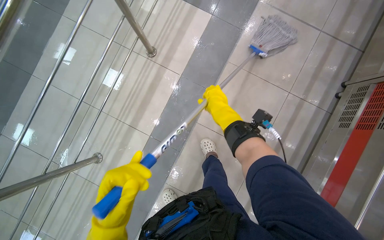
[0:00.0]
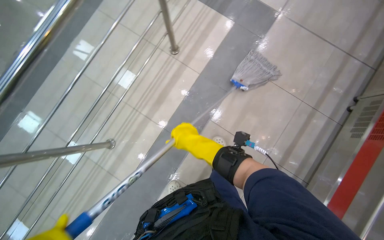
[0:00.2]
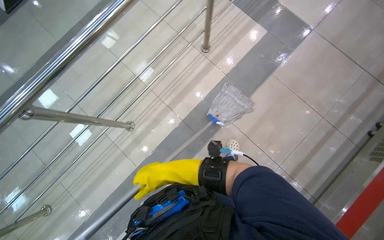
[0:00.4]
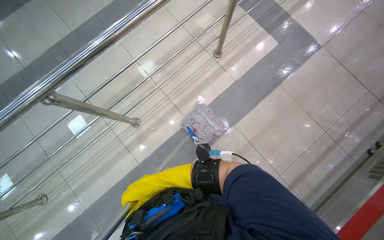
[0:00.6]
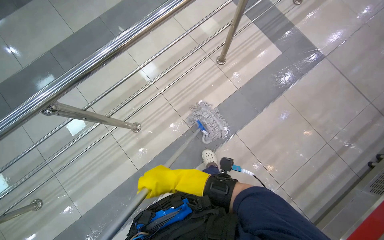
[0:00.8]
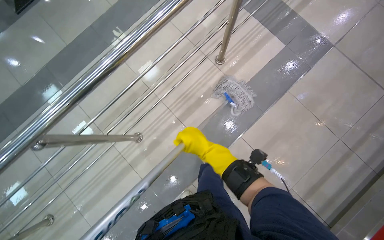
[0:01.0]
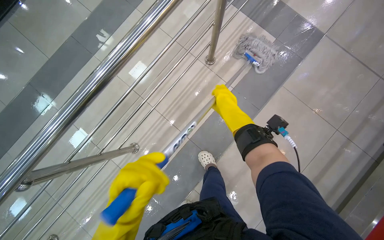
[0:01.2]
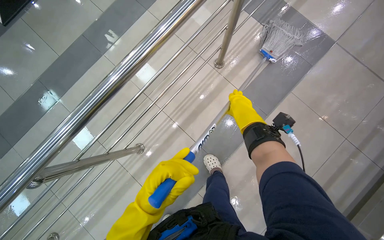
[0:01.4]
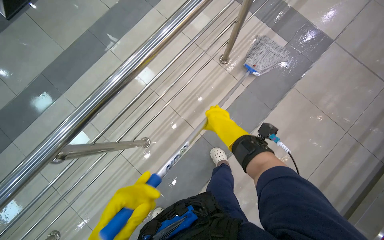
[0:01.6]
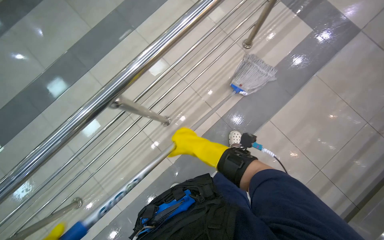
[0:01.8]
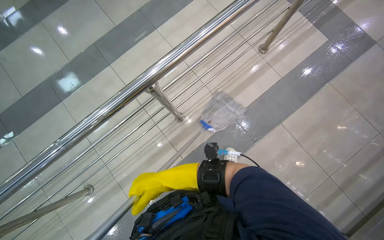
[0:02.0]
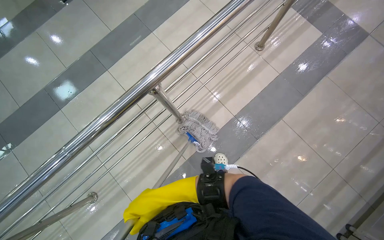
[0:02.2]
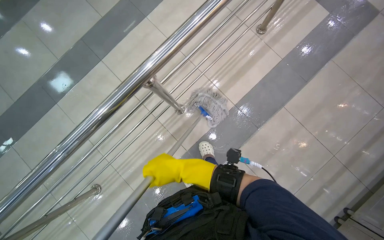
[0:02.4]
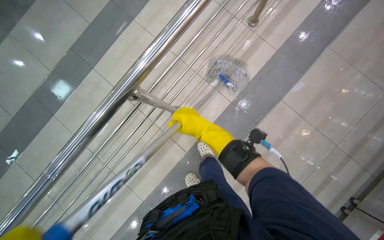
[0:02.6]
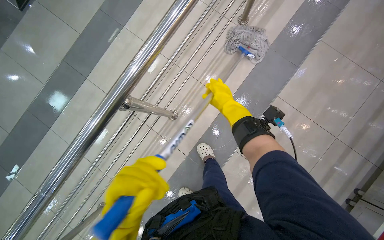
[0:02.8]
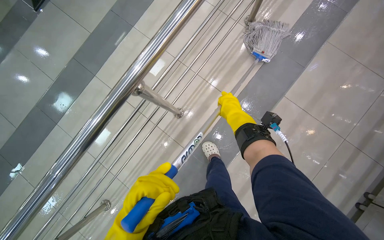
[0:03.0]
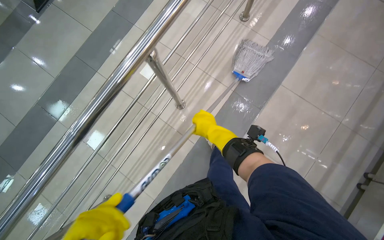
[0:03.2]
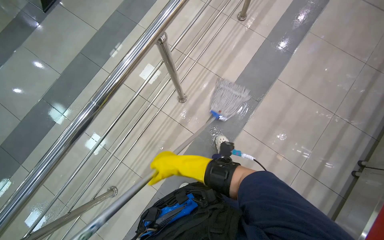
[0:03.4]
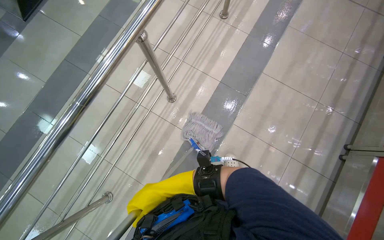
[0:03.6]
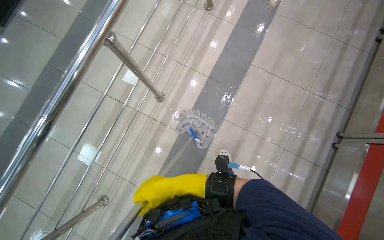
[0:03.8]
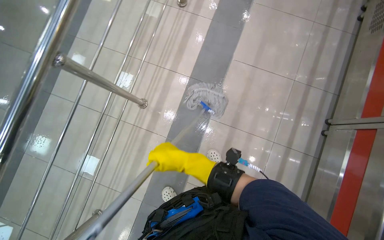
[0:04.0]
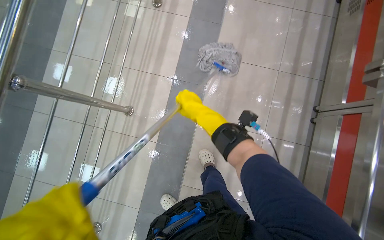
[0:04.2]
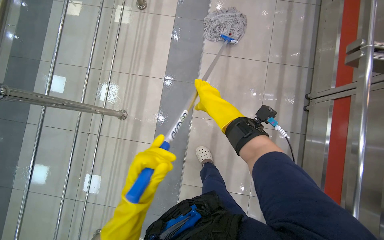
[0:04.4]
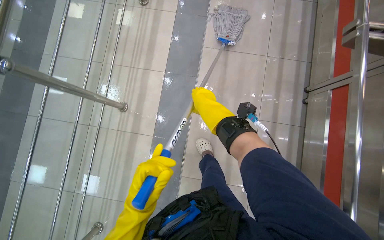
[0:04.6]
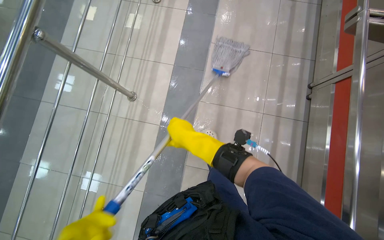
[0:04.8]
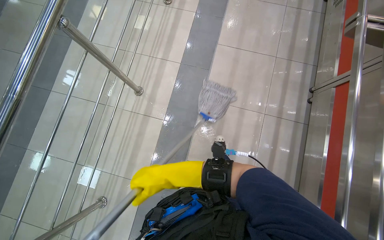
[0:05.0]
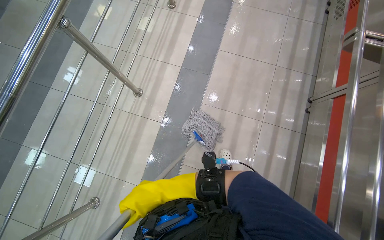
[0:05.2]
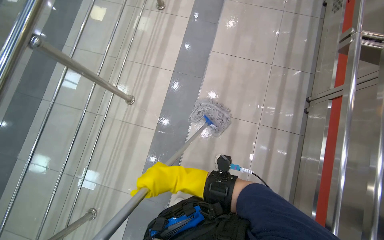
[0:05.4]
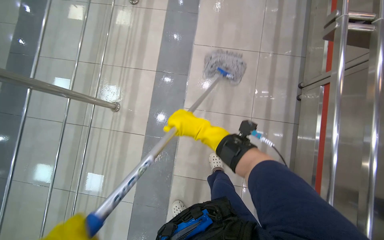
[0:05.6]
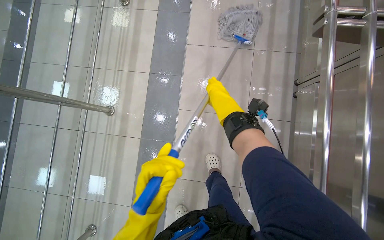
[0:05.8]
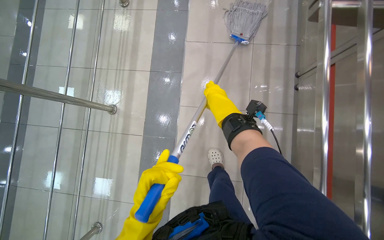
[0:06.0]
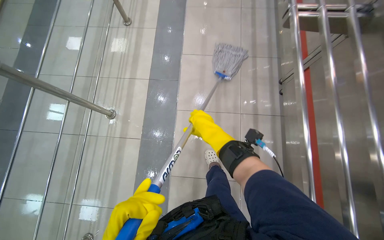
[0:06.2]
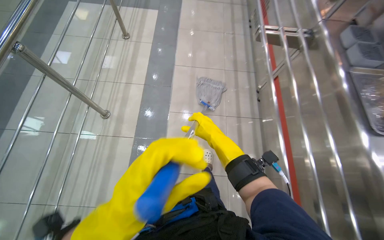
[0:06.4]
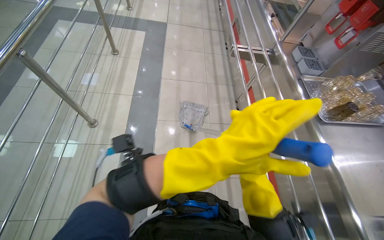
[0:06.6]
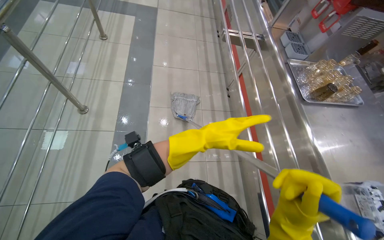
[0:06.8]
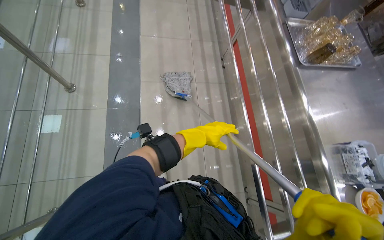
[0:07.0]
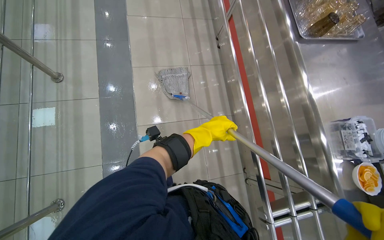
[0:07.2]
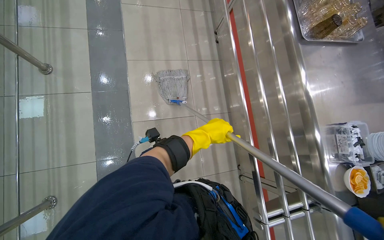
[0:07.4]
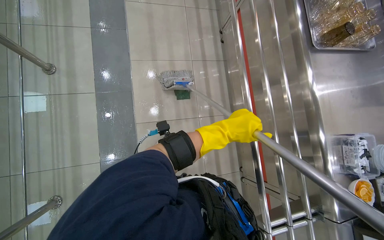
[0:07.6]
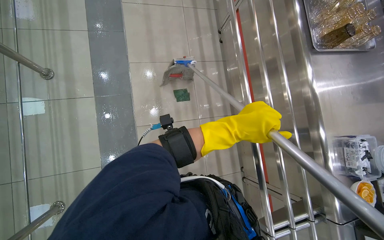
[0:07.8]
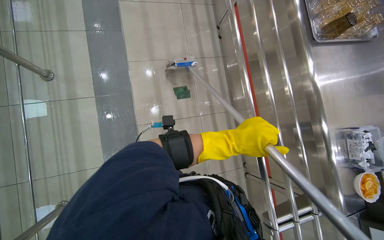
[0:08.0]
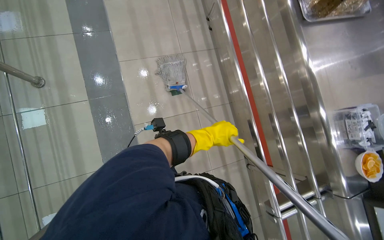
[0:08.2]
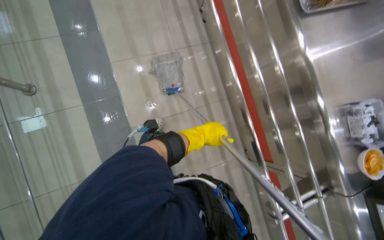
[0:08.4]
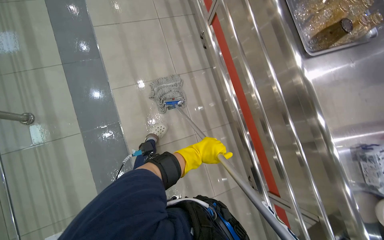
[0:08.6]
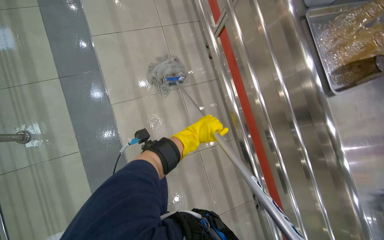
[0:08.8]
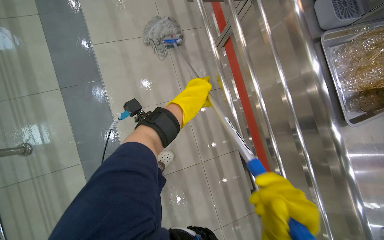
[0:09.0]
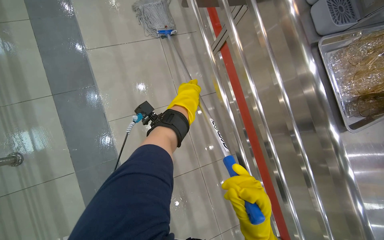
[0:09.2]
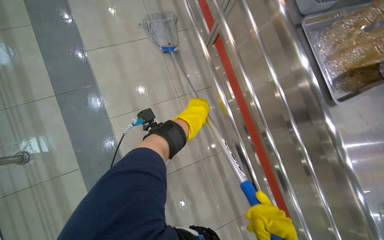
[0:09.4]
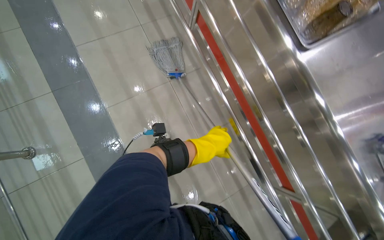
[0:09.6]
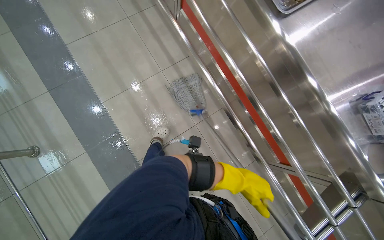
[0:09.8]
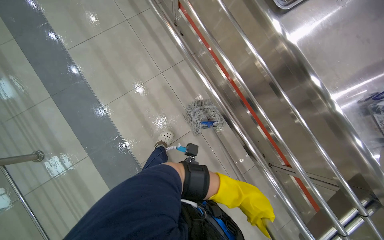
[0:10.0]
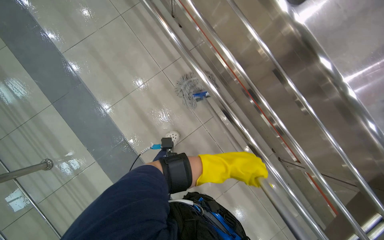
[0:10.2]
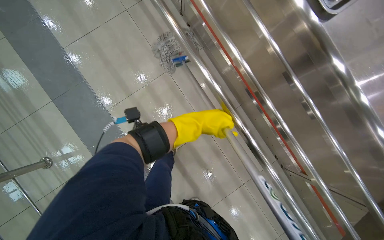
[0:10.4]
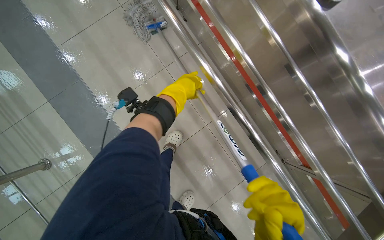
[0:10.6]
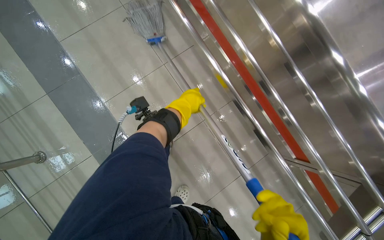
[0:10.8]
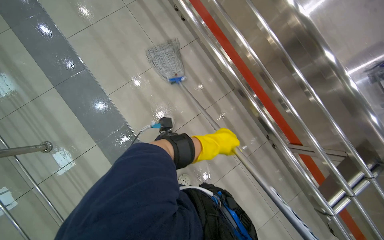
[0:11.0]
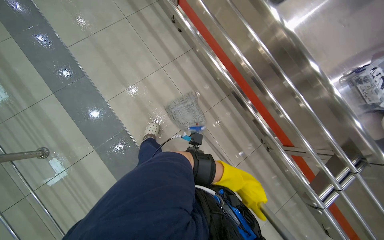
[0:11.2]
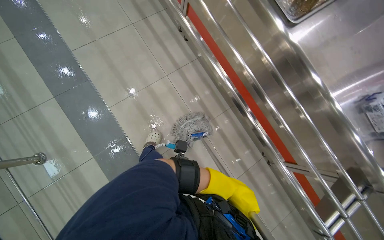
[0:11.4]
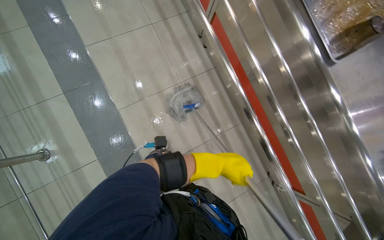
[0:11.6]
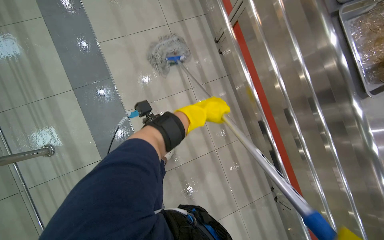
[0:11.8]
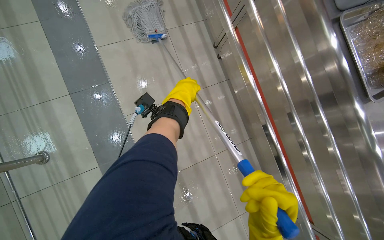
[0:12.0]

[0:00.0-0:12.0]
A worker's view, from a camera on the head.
Job: mopping floor.
The whole recording: Mopping cafeteria floor. The worker mops the tiled floor of the cafeteria with a string mop.
0.0 to 1.6 s: The camera travels to the left, roughly 50 cm.
1.6 to 3.0 s: The right hand moves approximately 50 cm down the picture and comes back.
3.0 to 4.4 s: The wearer's head swings some 35 degrees to the right.
4.4 to 6.0 s: The right hand reaches some 30 cm down the picture, then returns.
6.0 to 7.6 s: The view swings roughly 20 degrees to the right.
7.6 to 9.0 s: The camera travels about 50 cm.
9.0 to 10.4 s: The left hand moves approximately 60 cm down the picture and comes back.
10.4 to 12.0 s: The left hand swings up and down the picture, approximately 35 cm each way, with 2 reversals.

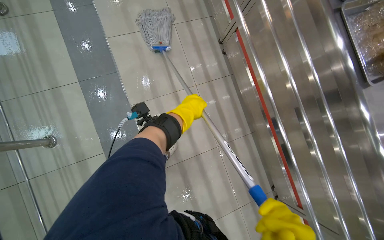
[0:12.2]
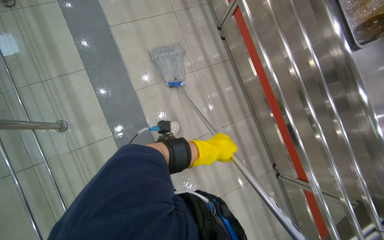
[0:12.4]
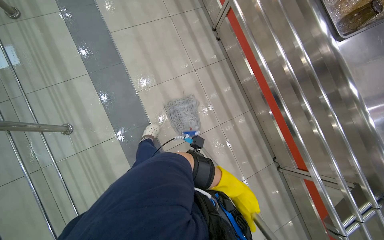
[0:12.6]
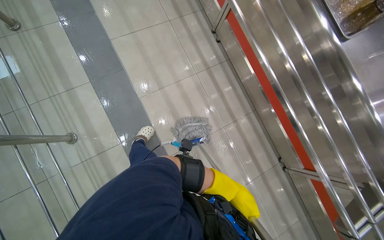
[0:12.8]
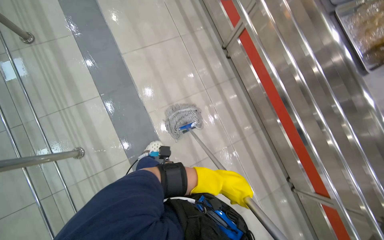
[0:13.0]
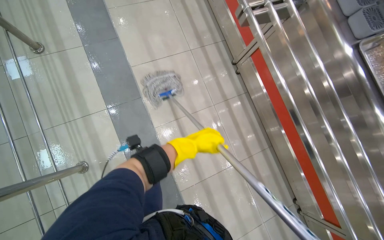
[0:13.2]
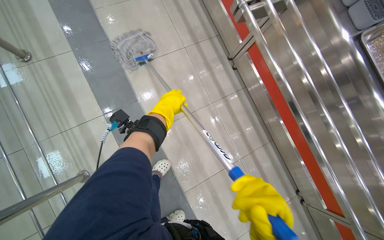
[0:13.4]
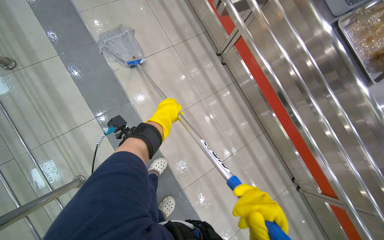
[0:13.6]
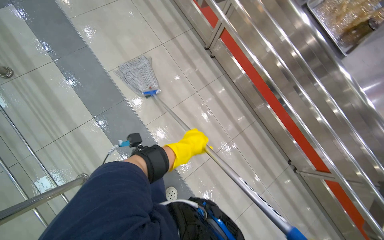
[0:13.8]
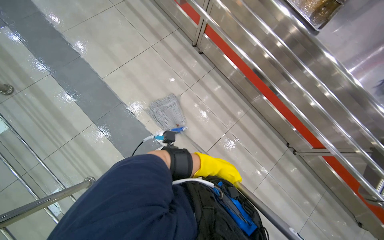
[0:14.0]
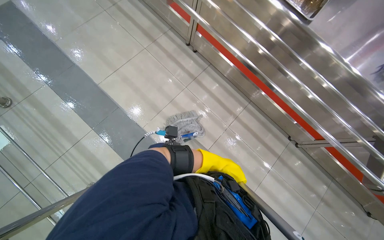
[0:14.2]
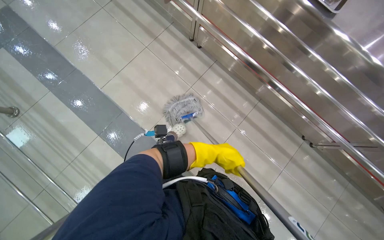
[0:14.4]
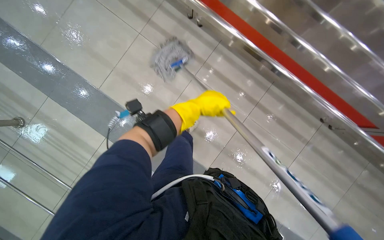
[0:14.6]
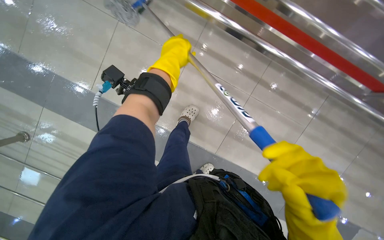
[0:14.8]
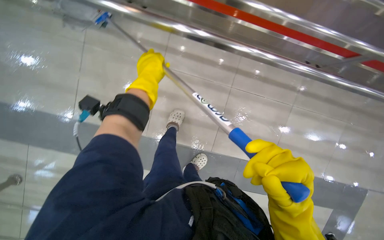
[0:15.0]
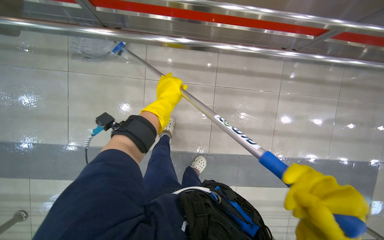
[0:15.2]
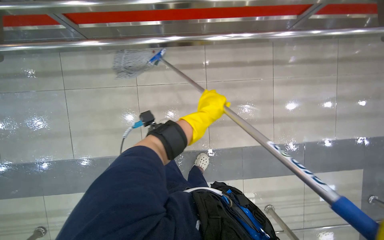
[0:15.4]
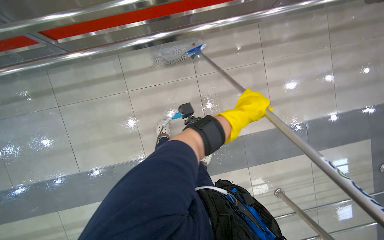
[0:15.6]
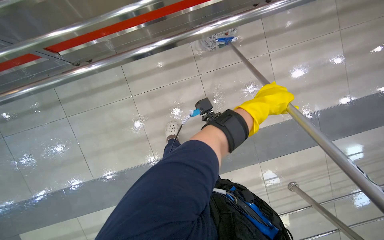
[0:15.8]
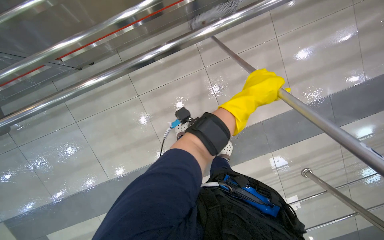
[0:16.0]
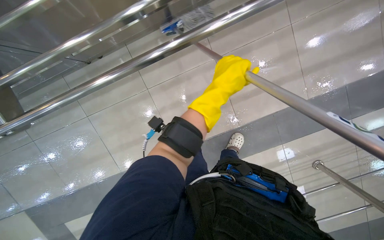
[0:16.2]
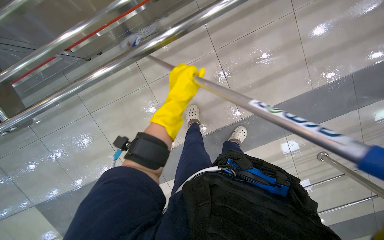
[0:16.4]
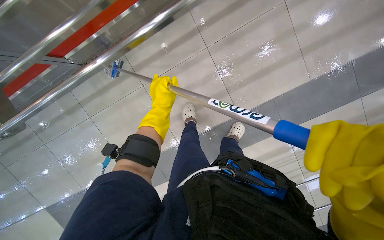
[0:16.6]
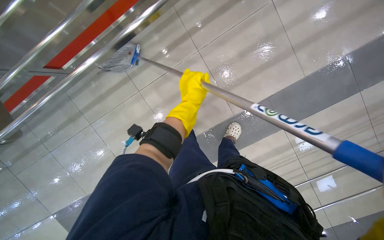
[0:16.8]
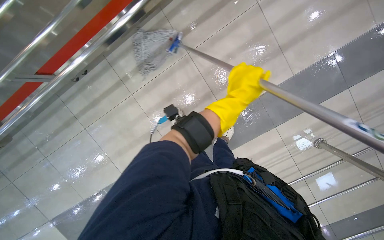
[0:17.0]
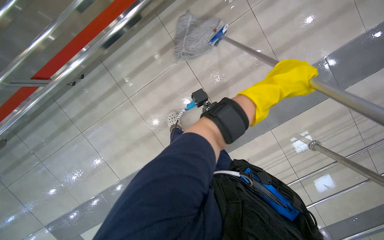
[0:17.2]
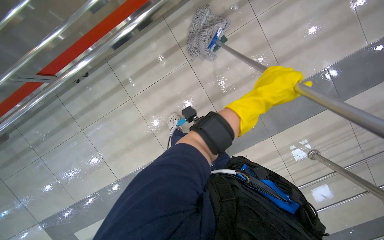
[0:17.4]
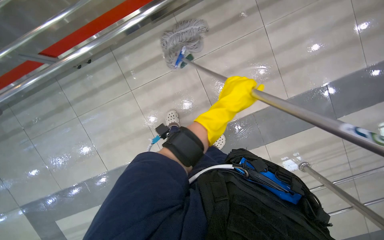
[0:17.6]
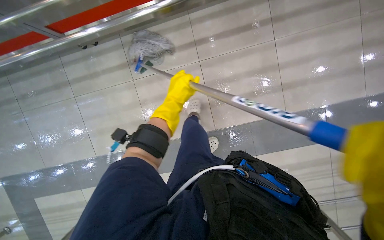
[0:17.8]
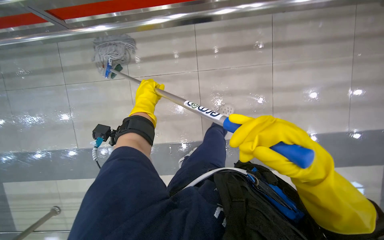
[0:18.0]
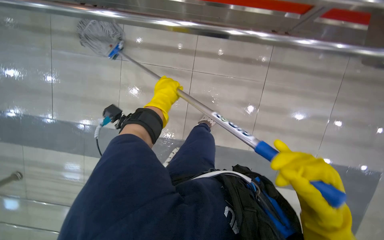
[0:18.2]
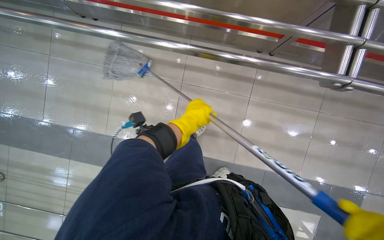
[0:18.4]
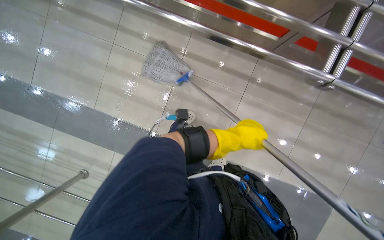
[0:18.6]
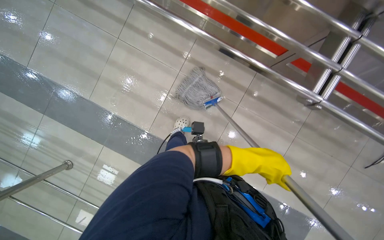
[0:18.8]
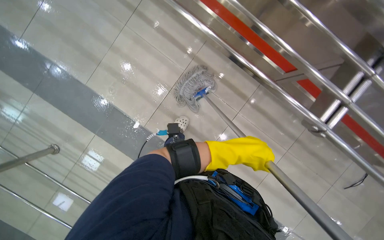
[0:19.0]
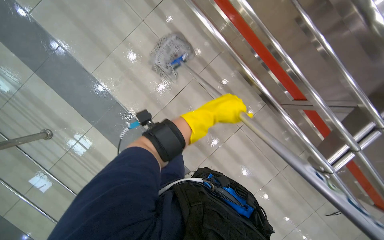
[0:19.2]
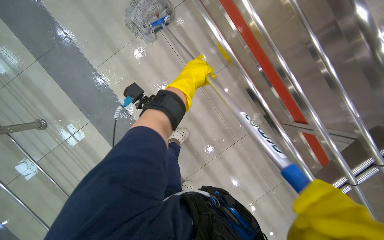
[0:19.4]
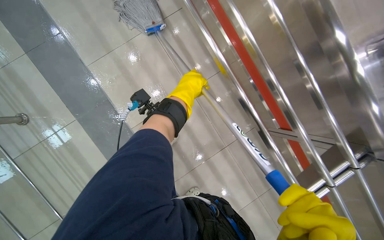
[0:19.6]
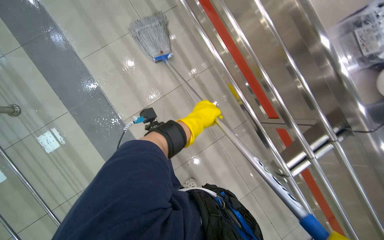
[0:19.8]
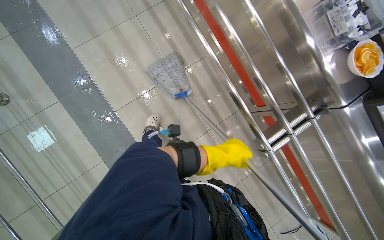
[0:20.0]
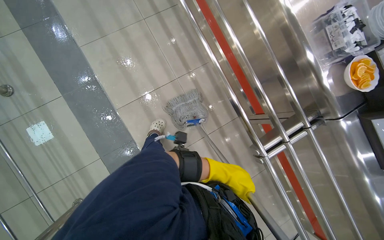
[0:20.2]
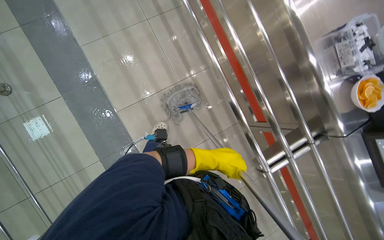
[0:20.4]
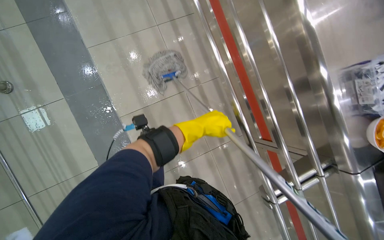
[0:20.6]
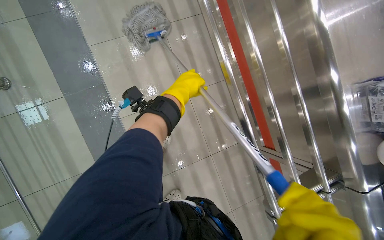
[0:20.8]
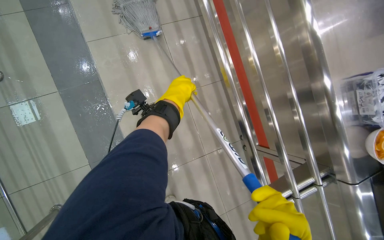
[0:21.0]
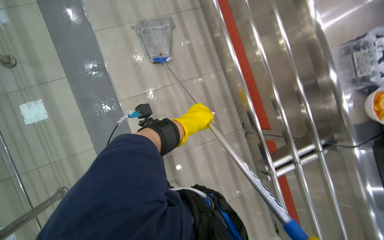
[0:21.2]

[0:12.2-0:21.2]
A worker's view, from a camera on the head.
Job: mopping floor.
The whole recording: Mopping cafeteria floor. The worker mops the tiled floor of the cafeteria with a string mop.
12.2 to 13.8 s: The left hand goes up and down the picture, roughly 30 cm each way, reversing 2 times.
13.8 to 15.2 s: The left hand swings up and down the picture, roughly 35 cm each way, with 2 reversals.
16.6 to 18.2 s: The scene rotates clockwise by roughly 30 degrees.
18.2 to 19.8 s: The view swings about 20 degrees to the right. The scene turns approximately 40 degrees clockwise in the picture. The left hand is displaced to the right by roughly 15 cm.
19.8 to 21.2 s: The left hand goes up and down the picture, roughly 30 cm each way, reversing 2 times.
